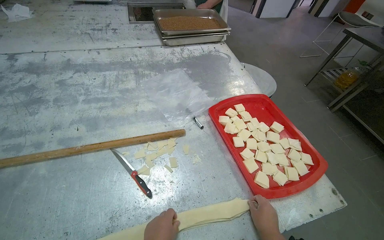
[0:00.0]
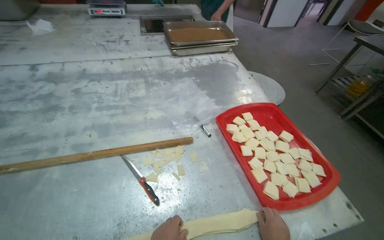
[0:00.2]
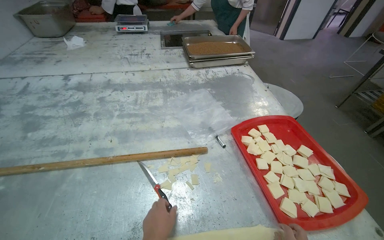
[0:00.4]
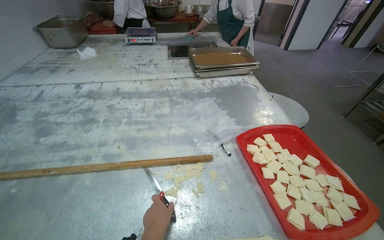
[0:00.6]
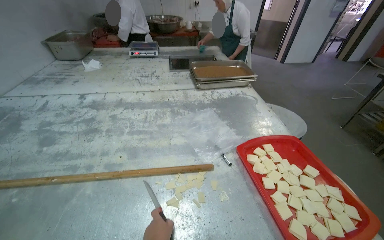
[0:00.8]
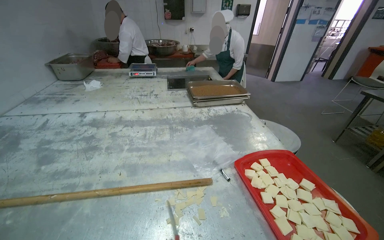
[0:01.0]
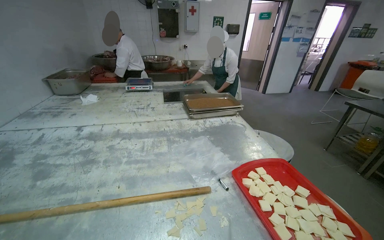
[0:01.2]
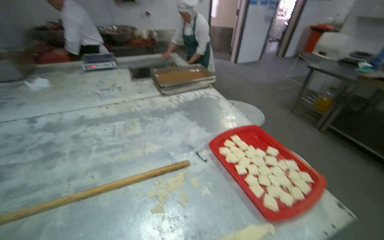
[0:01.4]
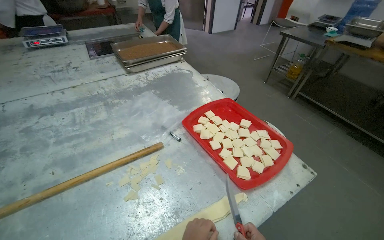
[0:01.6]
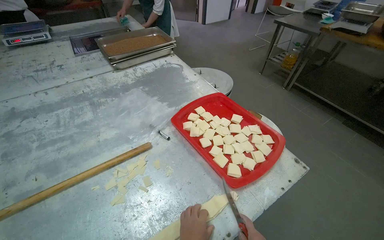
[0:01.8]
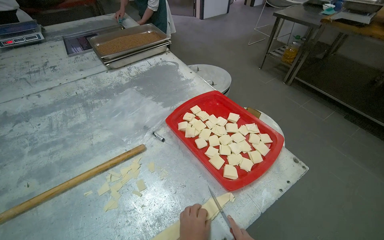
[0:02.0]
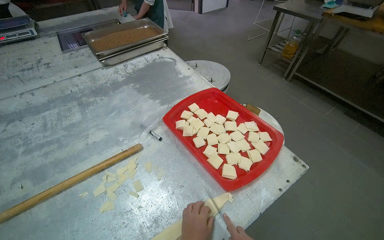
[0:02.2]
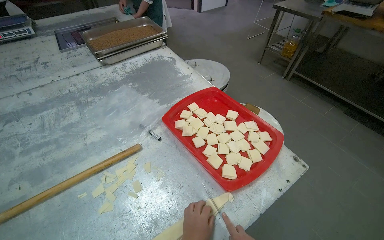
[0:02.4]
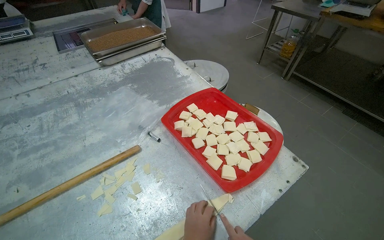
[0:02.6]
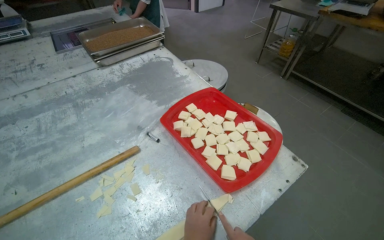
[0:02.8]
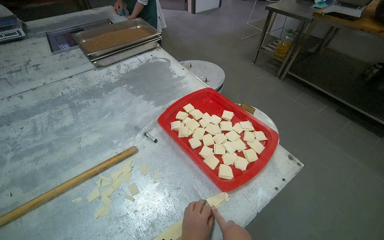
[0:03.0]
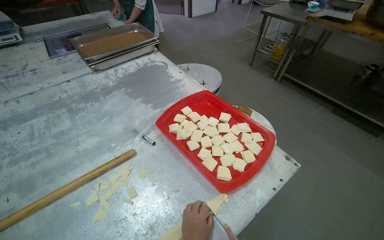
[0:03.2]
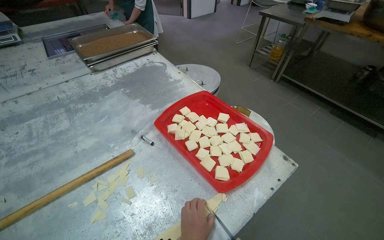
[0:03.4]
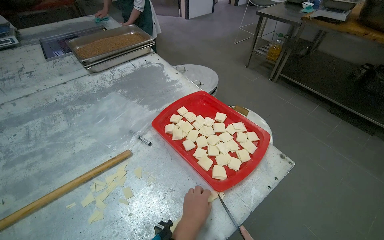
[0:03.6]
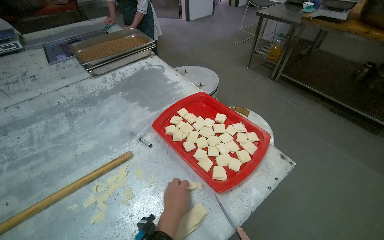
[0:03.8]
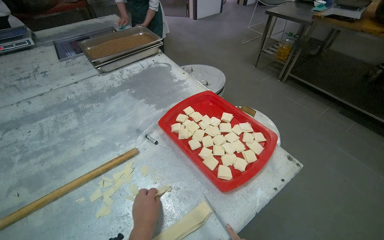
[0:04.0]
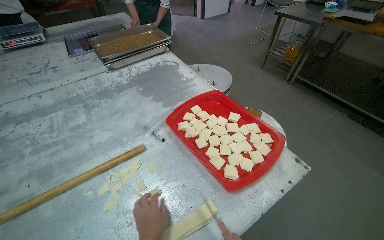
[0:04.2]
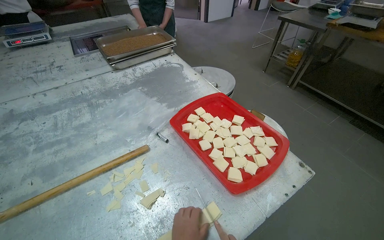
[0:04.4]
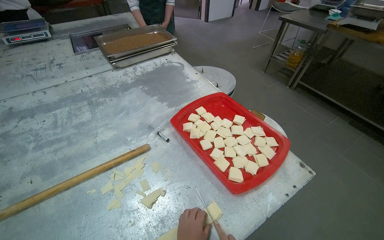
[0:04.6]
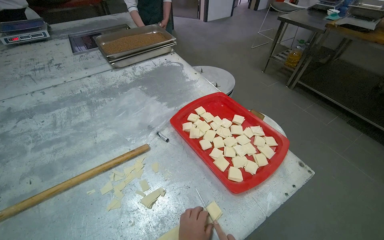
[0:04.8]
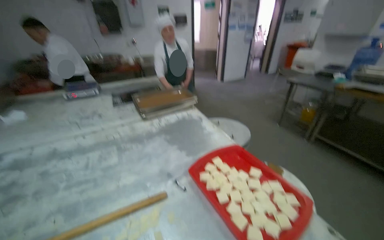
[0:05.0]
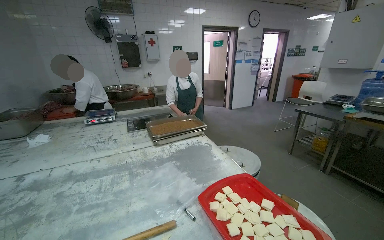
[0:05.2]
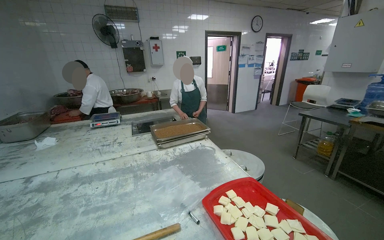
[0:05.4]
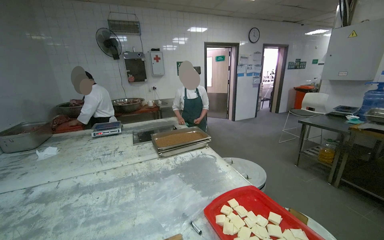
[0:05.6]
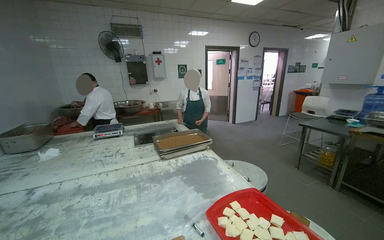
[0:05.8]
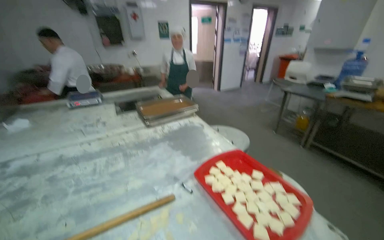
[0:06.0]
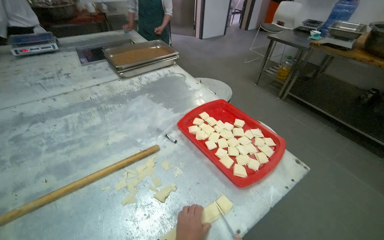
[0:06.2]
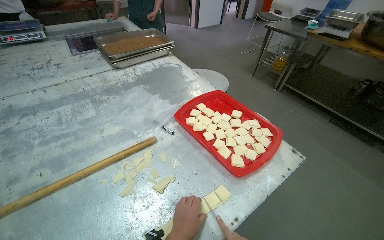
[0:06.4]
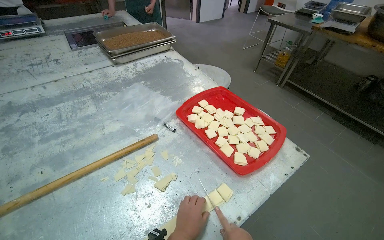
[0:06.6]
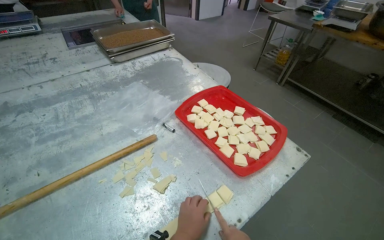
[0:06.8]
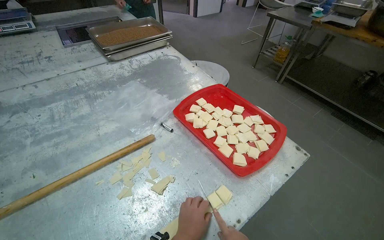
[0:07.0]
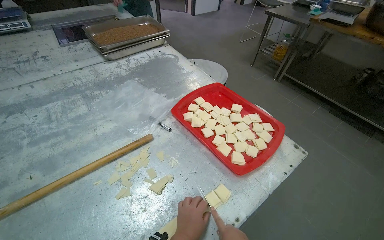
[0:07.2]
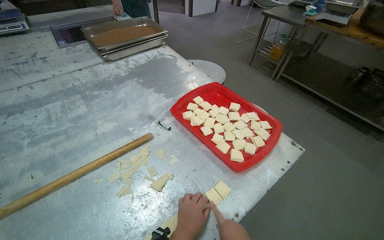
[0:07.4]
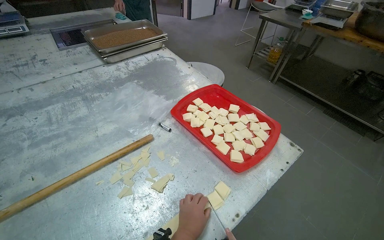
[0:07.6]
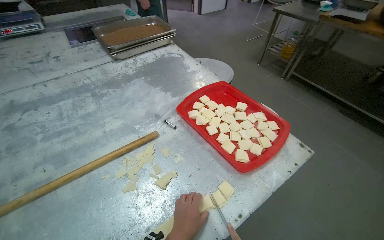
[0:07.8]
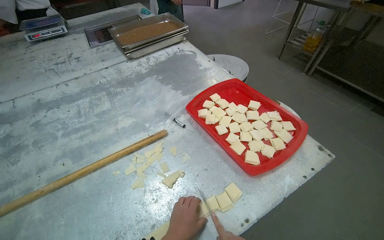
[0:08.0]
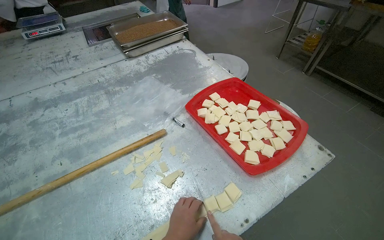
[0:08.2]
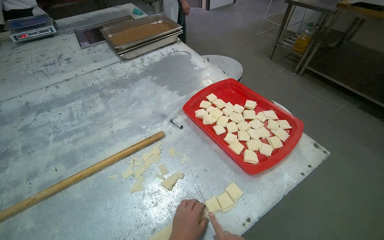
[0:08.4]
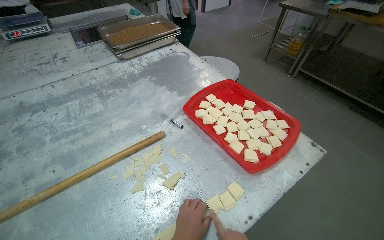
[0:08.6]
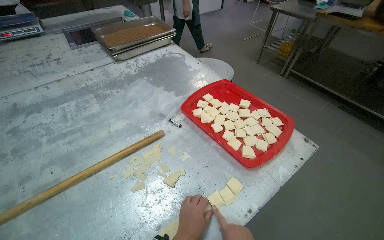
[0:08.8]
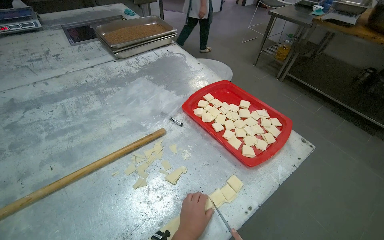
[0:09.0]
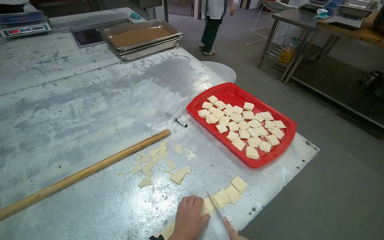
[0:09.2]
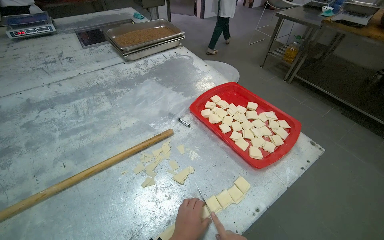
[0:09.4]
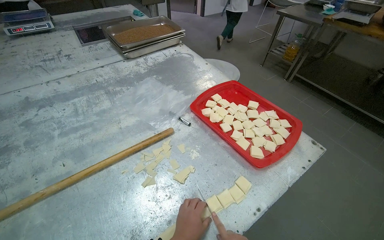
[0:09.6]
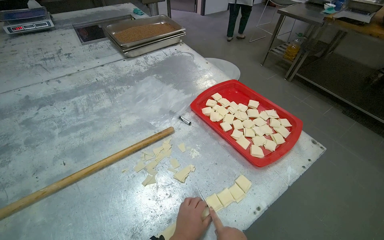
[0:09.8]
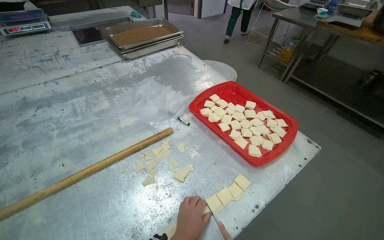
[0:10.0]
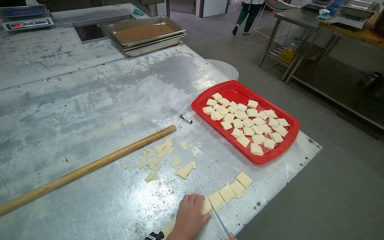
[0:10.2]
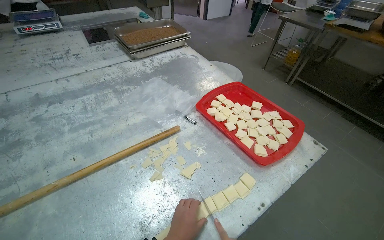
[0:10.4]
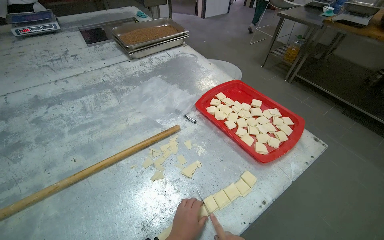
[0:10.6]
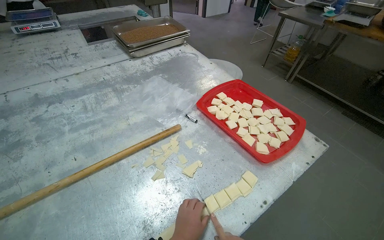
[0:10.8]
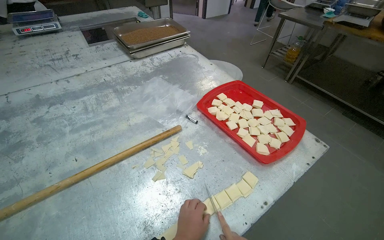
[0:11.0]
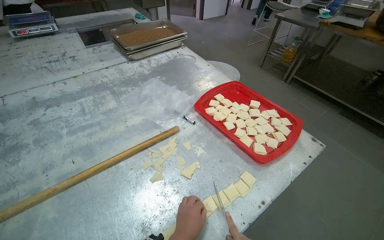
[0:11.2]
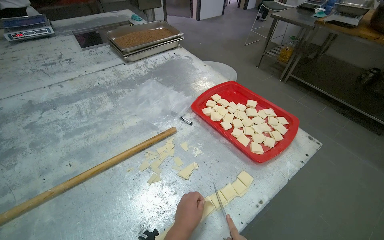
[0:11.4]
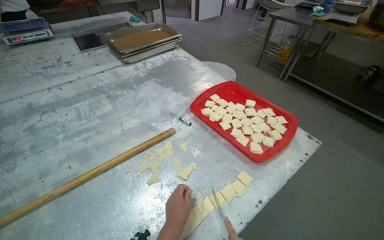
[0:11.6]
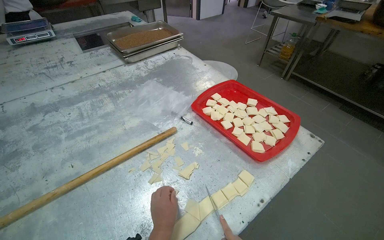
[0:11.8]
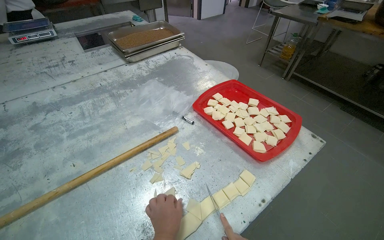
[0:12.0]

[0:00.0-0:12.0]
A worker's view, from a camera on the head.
Job: preparing food.
The whole recording: Preparing dough pieces for baking. The worker folds dough strips and cuts them into small squares, placing them into a tray.
0:04.4 to 0:06.0: The view tilts approximately 20 degrees upward.
0:06.0 to 0:07.6: The wearer looks some 20 degrees further downward.

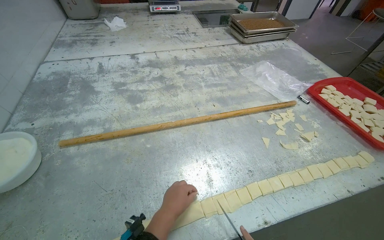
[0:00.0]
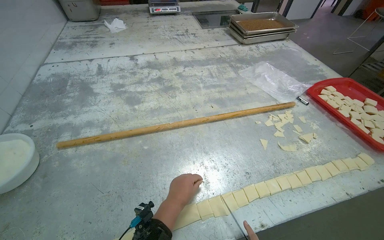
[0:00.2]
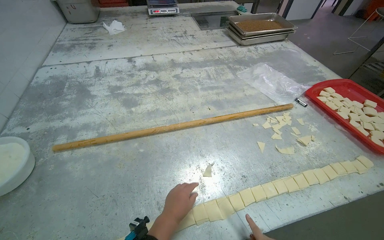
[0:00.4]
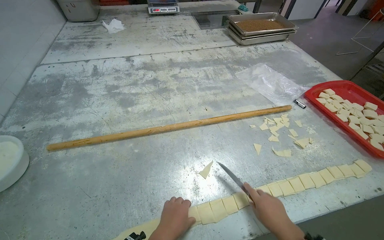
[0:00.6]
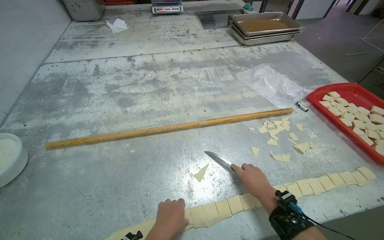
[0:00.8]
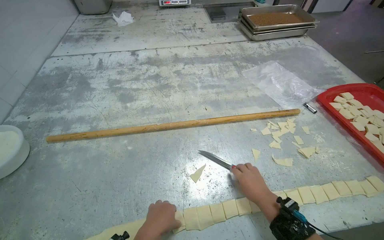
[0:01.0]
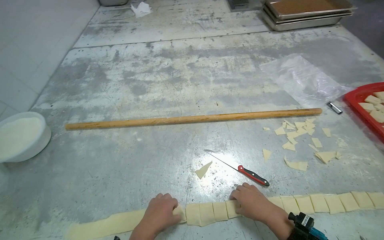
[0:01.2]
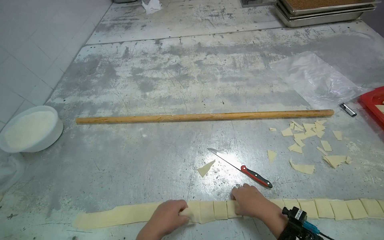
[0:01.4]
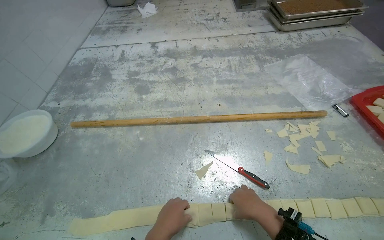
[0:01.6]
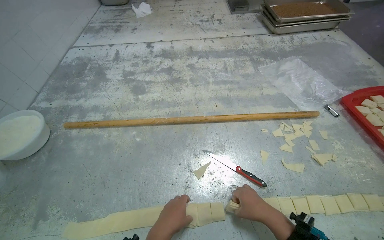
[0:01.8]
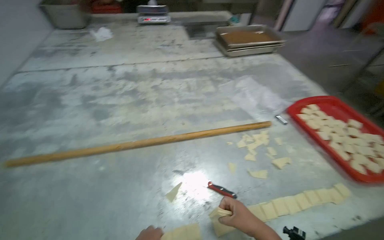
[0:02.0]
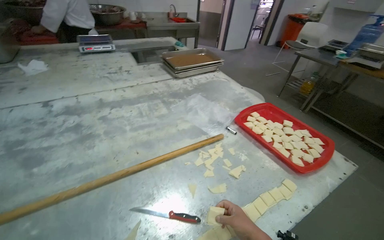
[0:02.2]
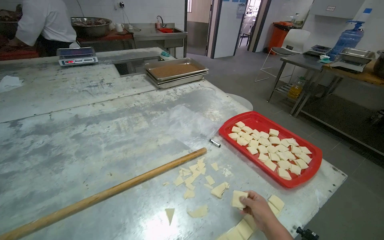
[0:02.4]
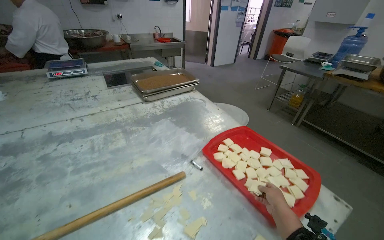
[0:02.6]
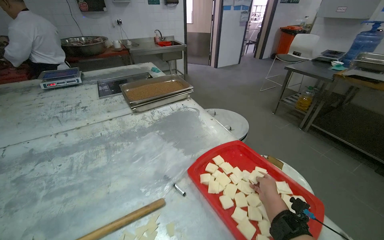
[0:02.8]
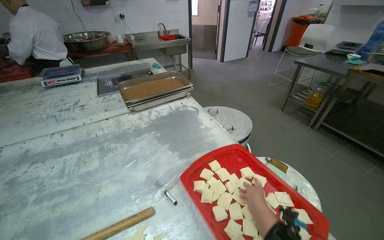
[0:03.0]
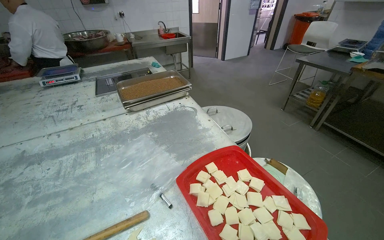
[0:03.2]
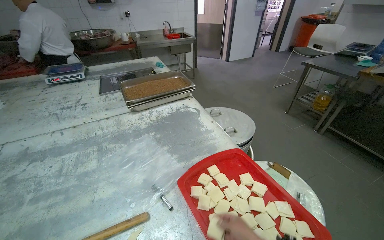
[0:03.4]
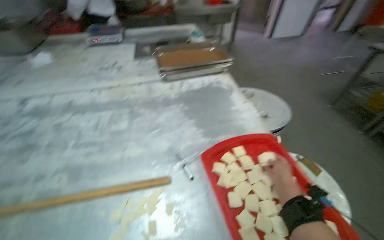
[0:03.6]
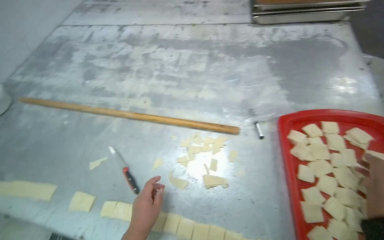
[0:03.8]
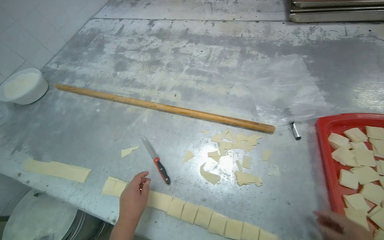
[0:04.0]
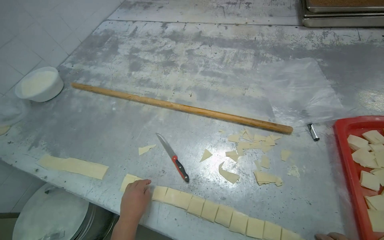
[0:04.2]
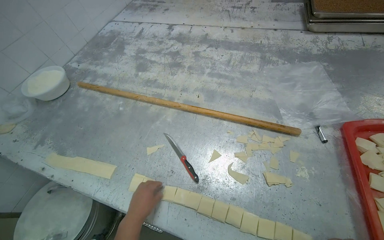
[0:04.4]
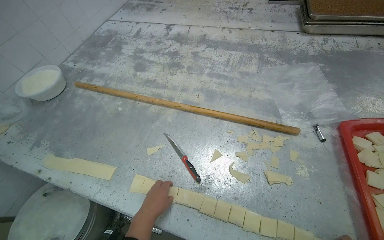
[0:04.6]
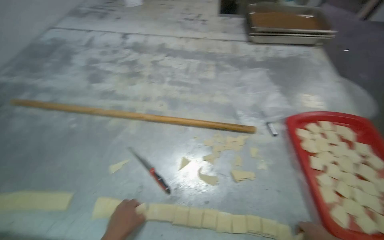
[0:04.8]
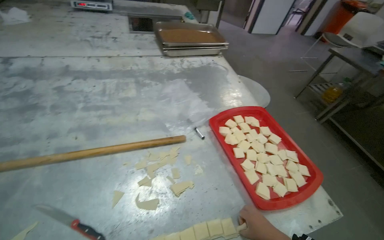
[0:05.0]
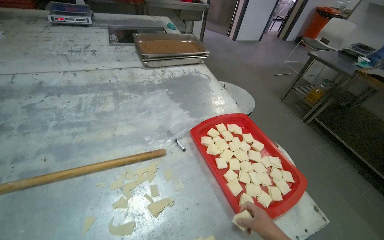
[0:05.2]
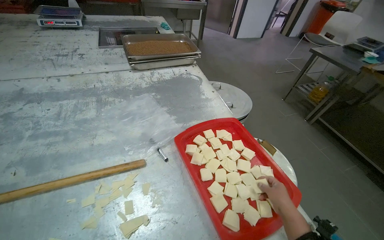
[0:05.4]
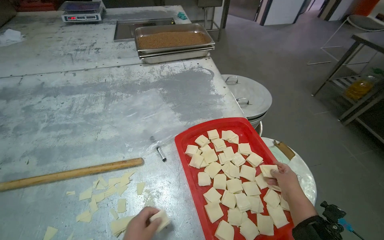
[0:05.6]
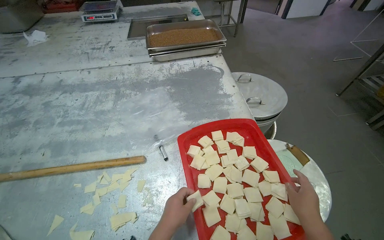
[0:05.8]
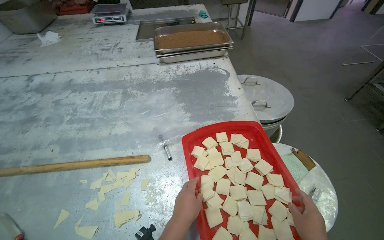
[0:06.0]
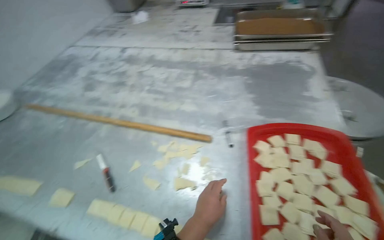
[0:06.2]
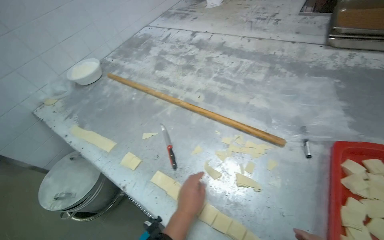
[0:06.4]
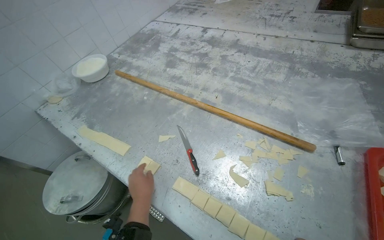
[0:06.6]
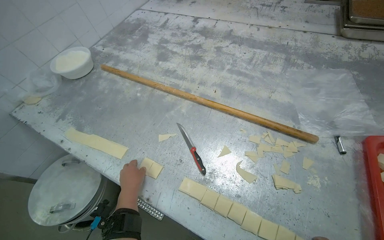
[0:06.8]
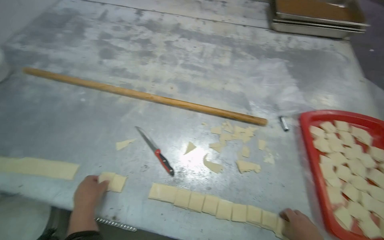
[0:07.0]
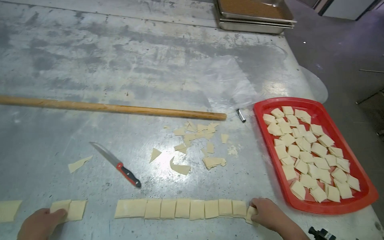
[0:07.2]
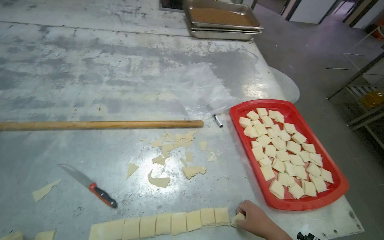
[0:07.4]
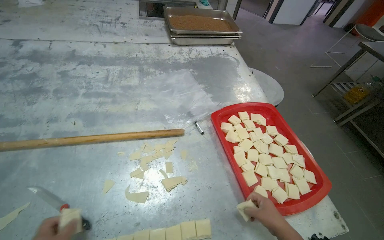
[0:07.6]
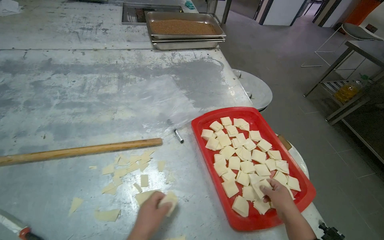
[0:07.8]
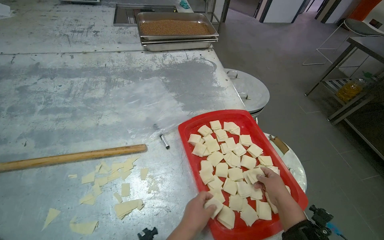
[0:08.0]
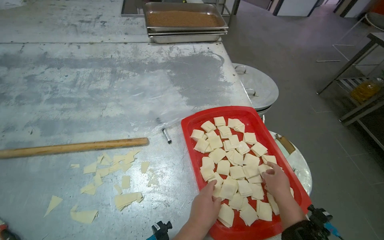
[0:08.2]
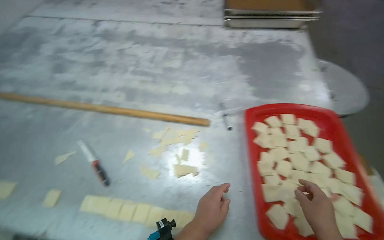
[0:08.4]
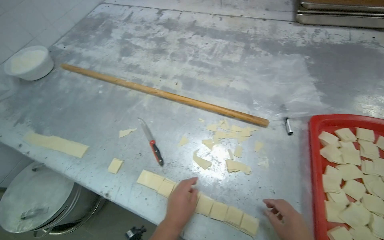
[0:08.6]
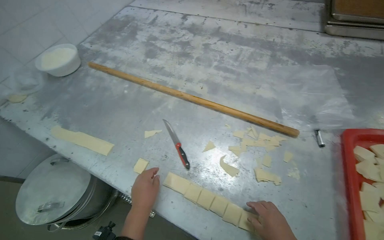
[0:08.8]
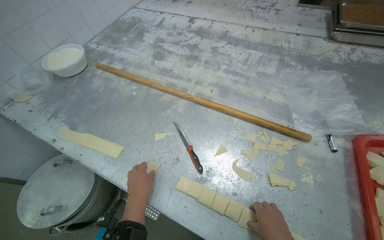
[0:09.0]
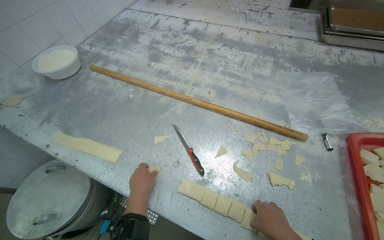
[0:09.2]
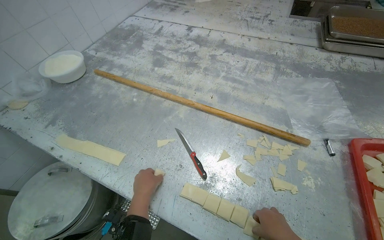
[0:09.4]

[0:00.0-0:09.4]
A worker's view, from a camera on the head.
Job: preparing food.
The whole recording: Preparing dough pieces for baking. The worker folds dough strips and cuts them into small squares, placing them into a tray.
0:01.6 to 0:03.2: The wearer moves about 60 cm. The wearer looks approximately 25 degrees further to the right. The view tips upward by about 15 degrees.
0:03.2 to 0:04.8: The head turns to the left by roughly 35 degrees. The view tips downward by roughly 20 degrees.
0:06.2 to 0:07.8: The head turns to the right by roughly 30 degrees.
0:07.8 to 0:09.4: The head turns to the left by some 40 degrees.
